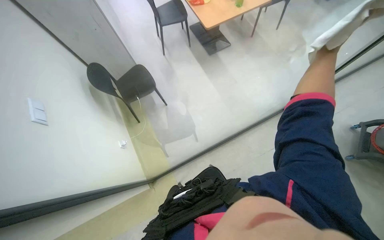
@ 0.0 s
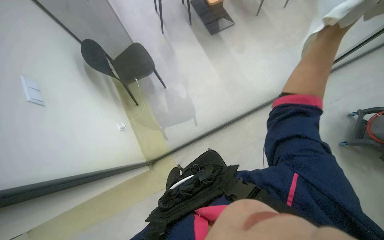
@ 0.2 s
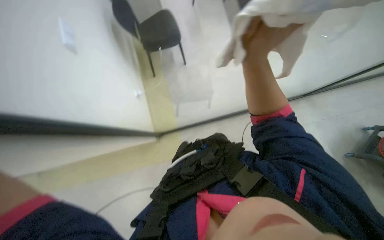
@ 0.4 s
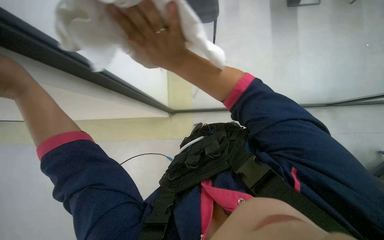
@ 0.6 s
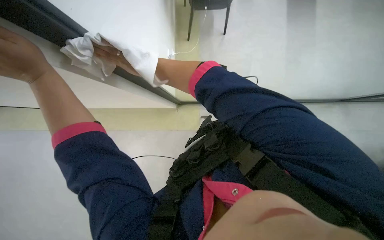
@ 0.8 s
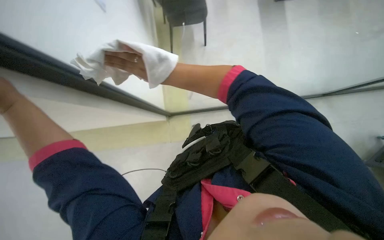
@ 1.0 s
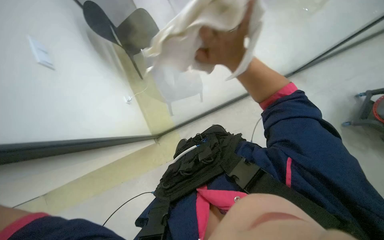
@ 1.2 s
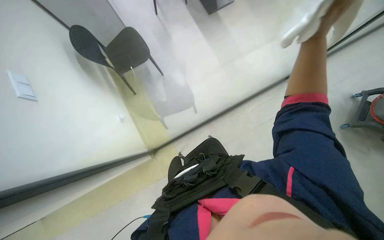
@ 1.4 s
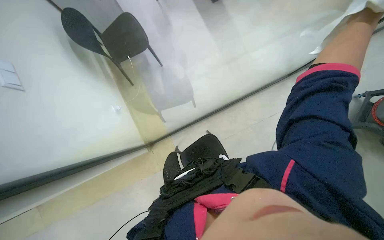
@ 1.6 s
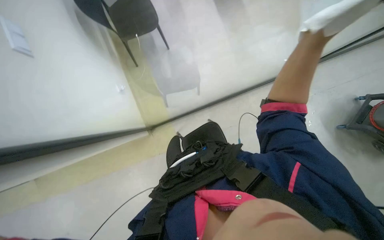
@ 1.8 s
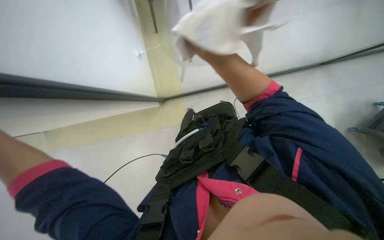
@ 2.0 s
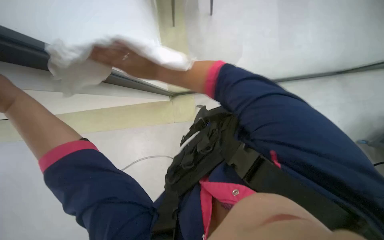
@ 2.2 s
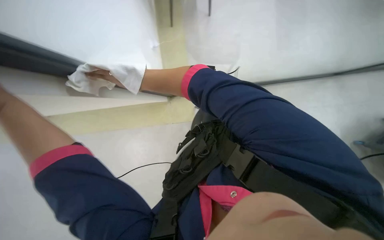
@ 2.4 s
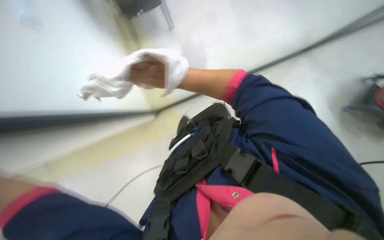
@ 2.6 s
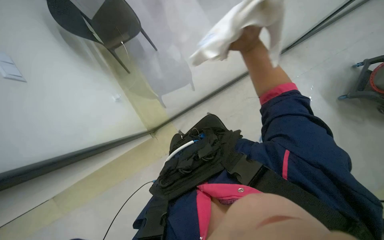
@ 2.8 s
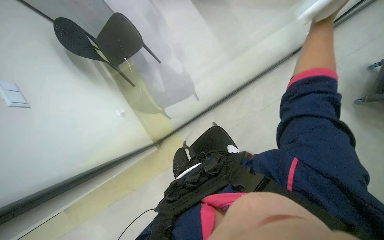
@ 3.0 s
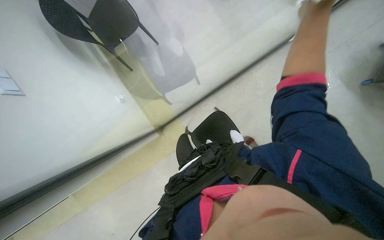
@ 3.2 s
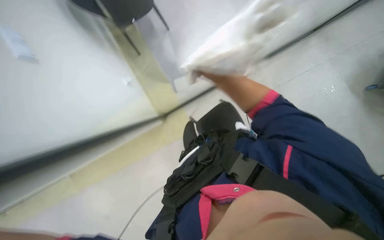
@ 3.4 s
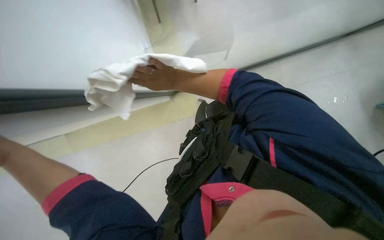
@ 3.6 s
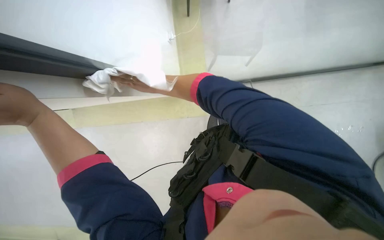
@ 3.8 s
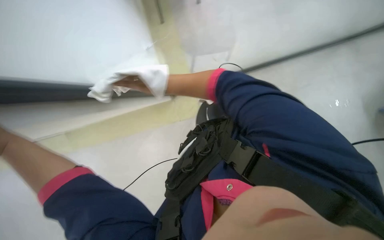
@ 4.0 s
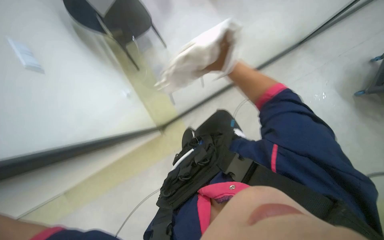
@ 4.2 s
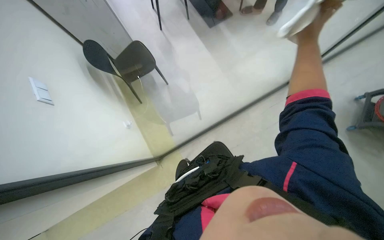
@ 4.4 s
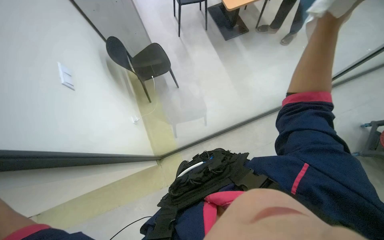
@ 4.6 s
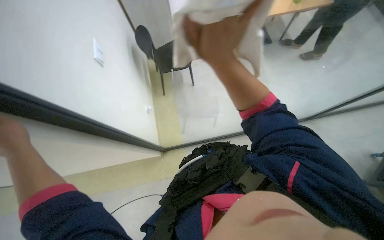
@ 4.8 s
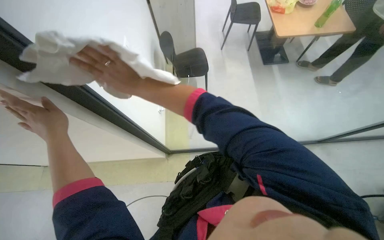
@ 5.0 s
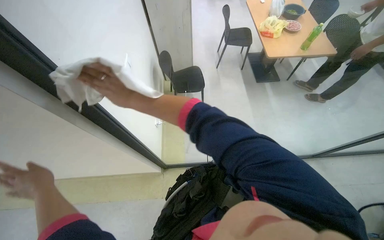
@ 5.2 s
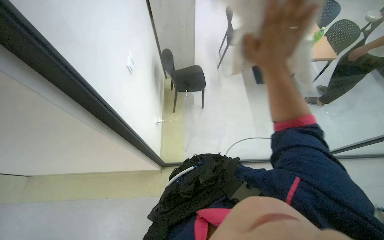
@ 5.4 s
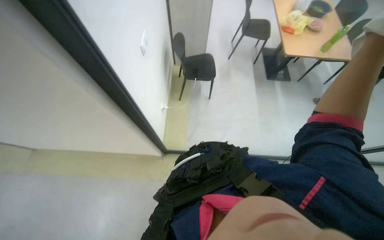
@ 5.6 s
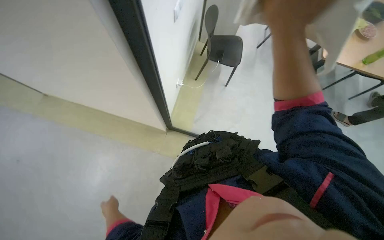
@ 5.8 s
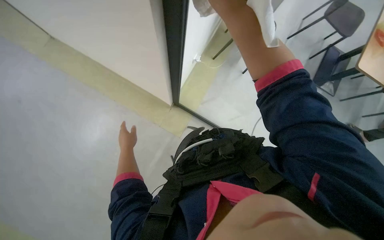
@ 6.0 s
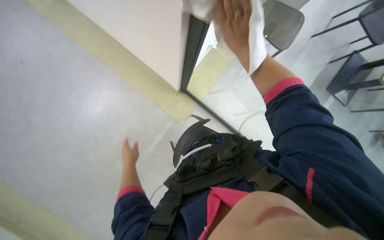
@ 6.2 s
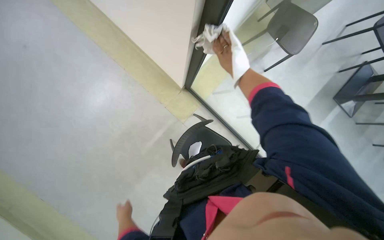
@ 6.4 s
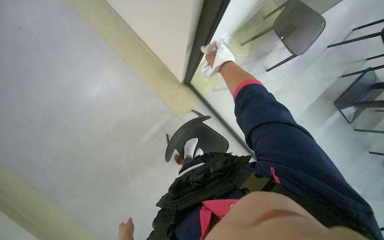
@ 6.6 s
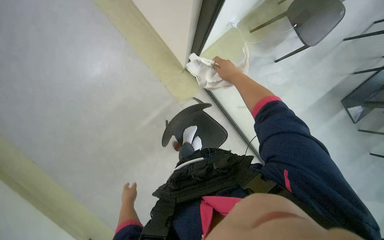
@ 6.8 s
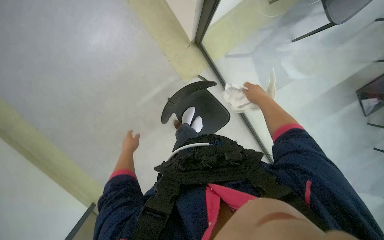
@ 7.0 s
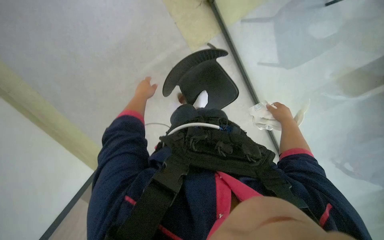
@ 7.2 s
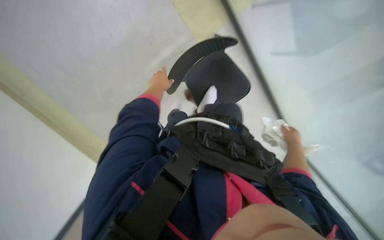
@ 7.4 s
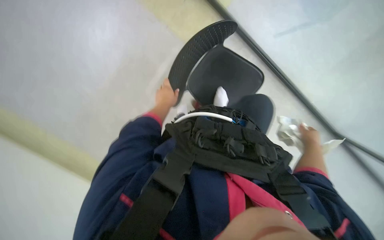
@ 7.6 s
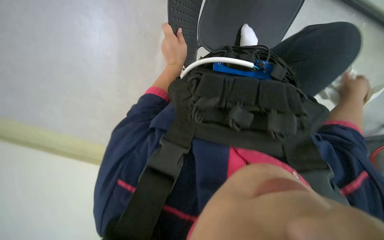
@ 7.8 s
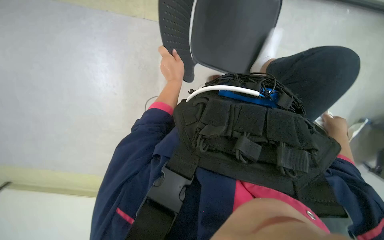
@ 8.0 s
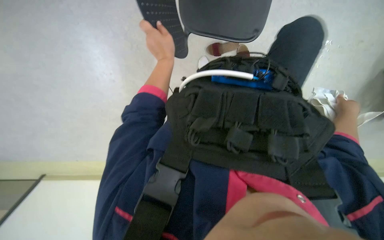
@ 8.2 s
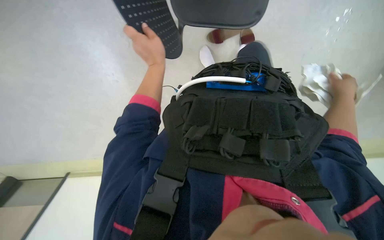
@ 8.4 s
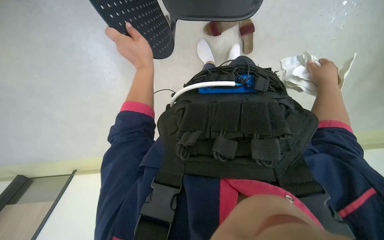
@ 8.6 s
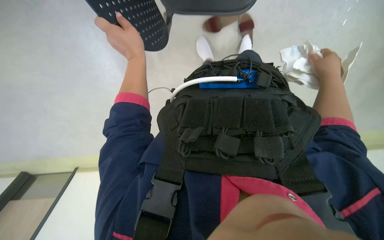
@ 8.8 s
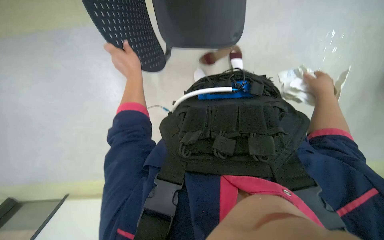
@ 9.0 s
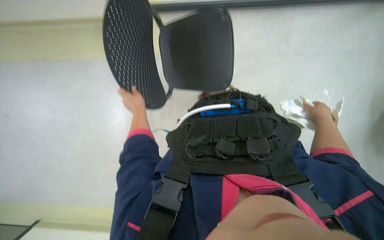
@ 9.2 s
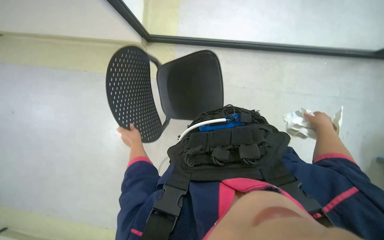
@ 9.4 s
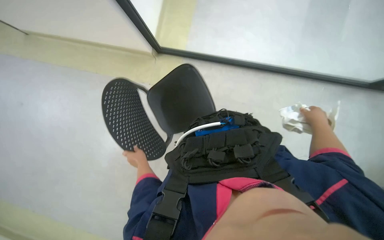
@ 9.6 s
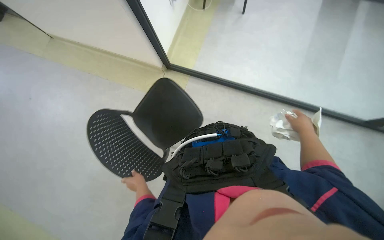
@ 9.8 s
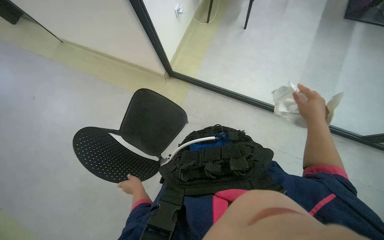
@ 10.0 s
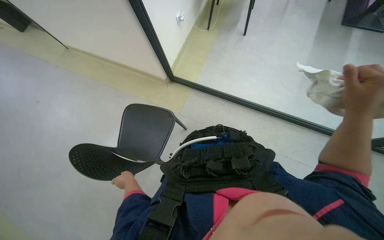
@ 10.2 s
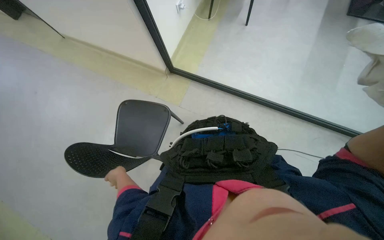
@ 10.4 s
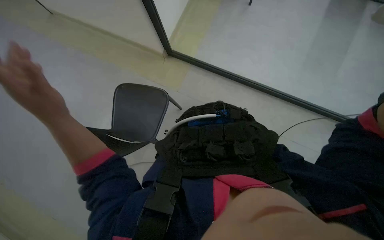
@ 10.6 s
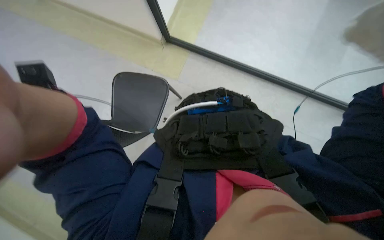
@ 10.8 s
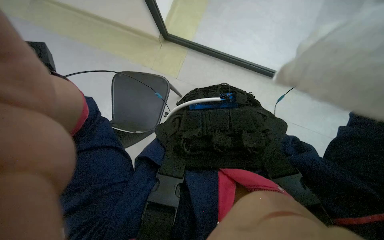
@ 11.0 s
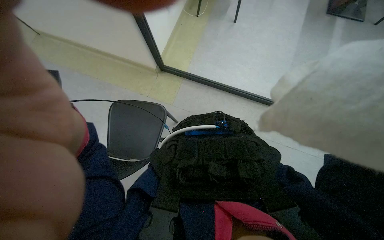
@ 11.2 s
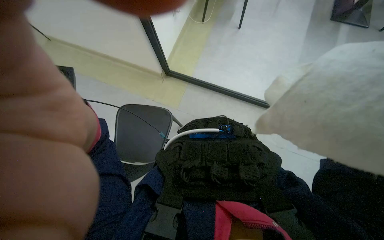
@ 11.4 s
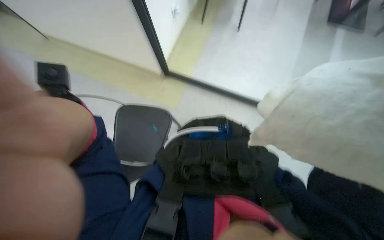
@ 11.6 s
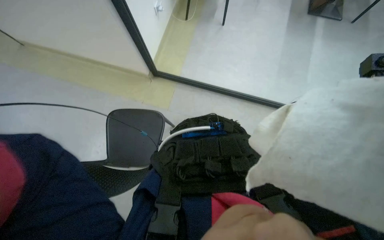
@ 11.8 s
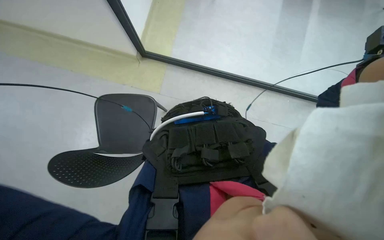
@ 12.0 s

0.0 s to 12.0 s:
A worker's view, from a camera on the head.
Job: wiping surfaces.
The whole recording: Wiping glass partition. The worker wipes the glass partition with a white cloth.
0.0 to 1.6 s: The wearer looks approximately 25 degrees further downward.
6.0 to 7.6 s: The view tips downward by some 20 degrees. The left hand heads to the right, covering approximately 15 cm, and goes down the picture and returns, approximately 40 cm each way, while the right hand heads farther from the camera, down the picture and to the right, covering roughly 60 cm.
7.6 to 9.0 s: The hands both shift up the picture by about 15 cm.
9.0 to 10.4 s: The view tips upward by about 30 degrees.

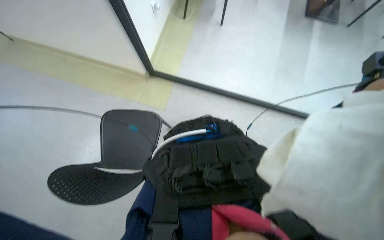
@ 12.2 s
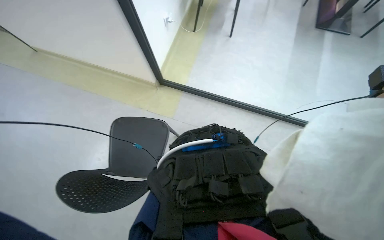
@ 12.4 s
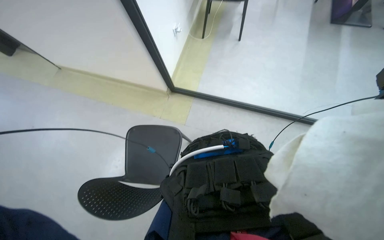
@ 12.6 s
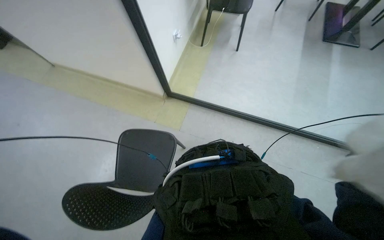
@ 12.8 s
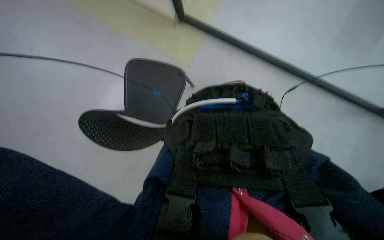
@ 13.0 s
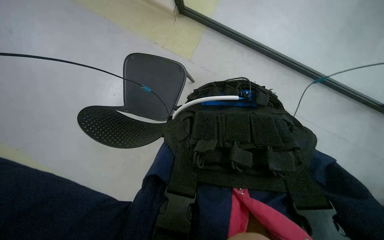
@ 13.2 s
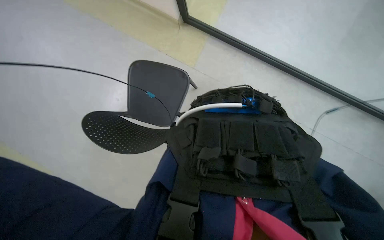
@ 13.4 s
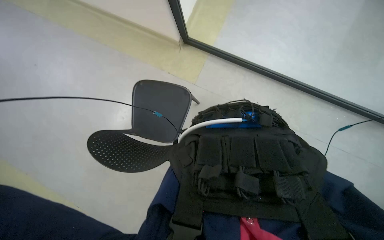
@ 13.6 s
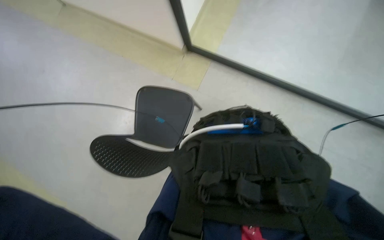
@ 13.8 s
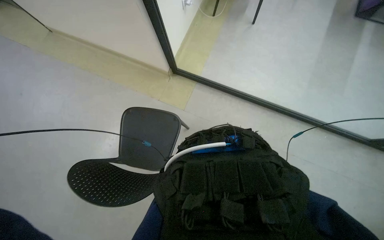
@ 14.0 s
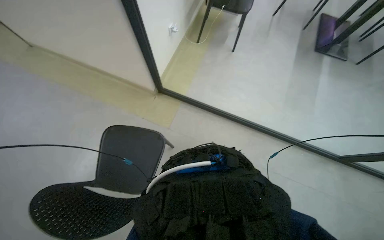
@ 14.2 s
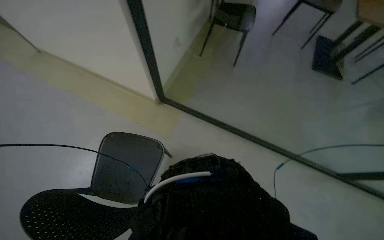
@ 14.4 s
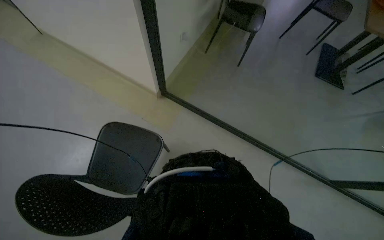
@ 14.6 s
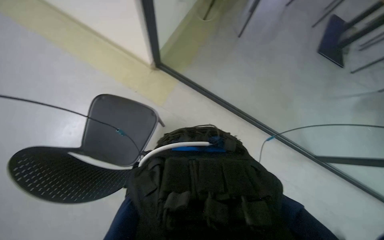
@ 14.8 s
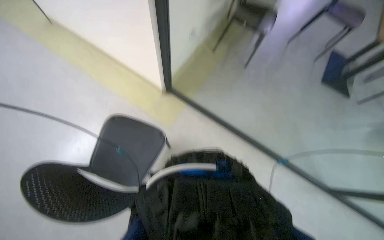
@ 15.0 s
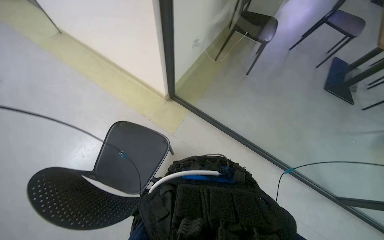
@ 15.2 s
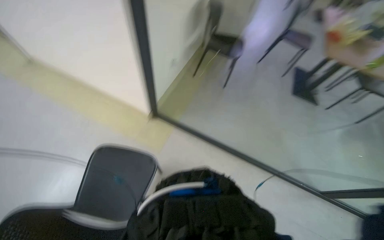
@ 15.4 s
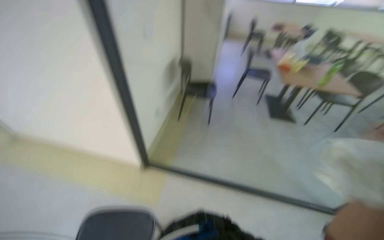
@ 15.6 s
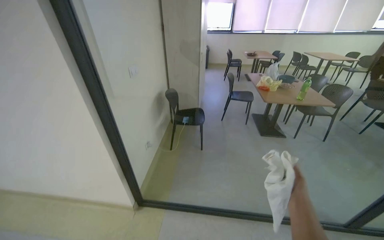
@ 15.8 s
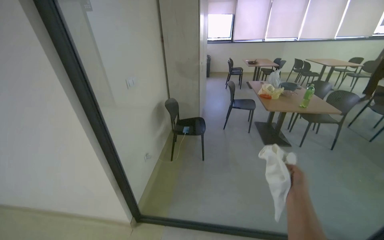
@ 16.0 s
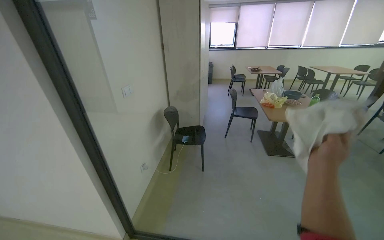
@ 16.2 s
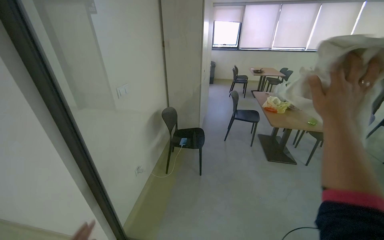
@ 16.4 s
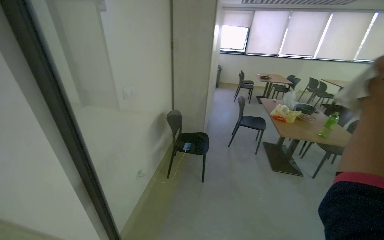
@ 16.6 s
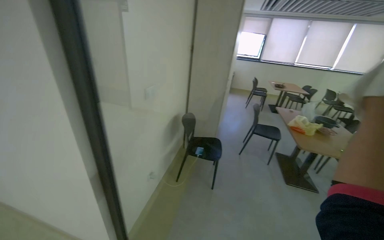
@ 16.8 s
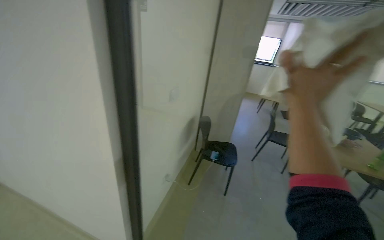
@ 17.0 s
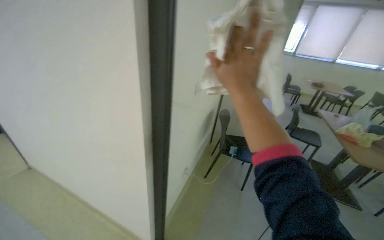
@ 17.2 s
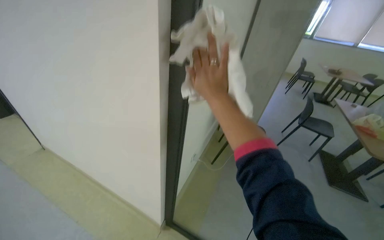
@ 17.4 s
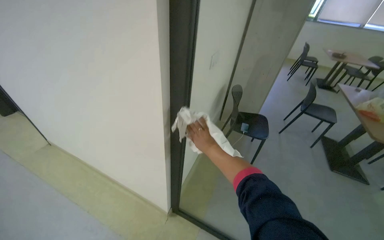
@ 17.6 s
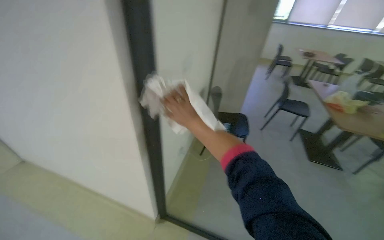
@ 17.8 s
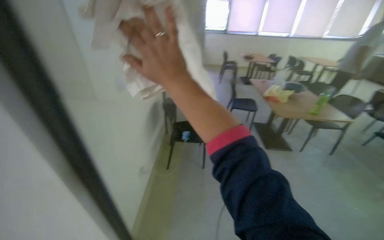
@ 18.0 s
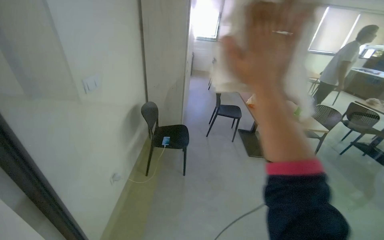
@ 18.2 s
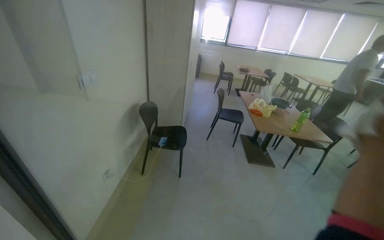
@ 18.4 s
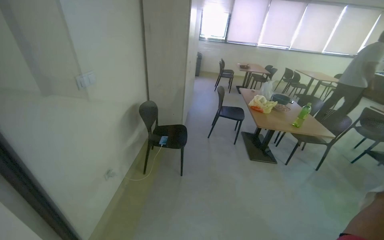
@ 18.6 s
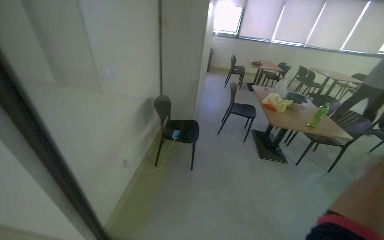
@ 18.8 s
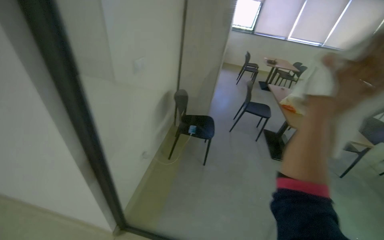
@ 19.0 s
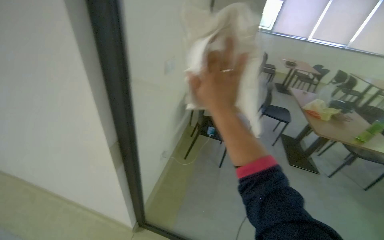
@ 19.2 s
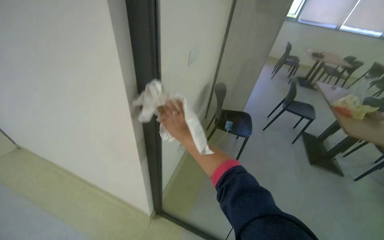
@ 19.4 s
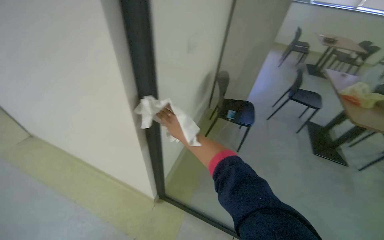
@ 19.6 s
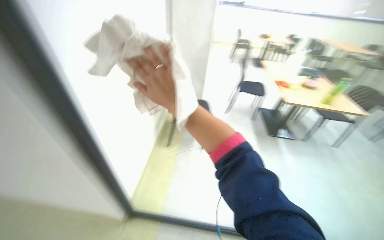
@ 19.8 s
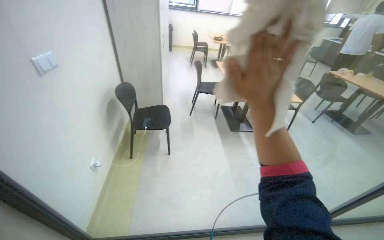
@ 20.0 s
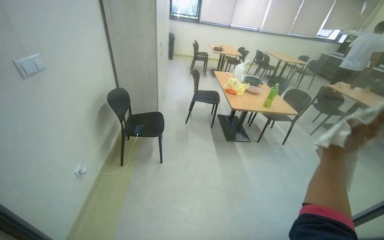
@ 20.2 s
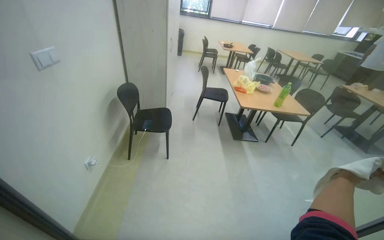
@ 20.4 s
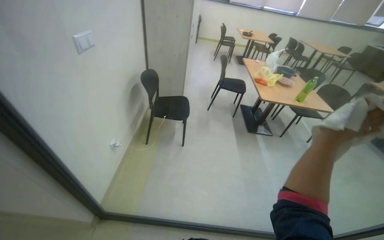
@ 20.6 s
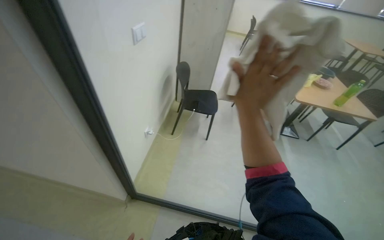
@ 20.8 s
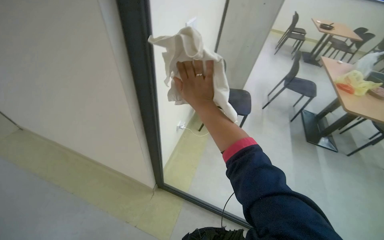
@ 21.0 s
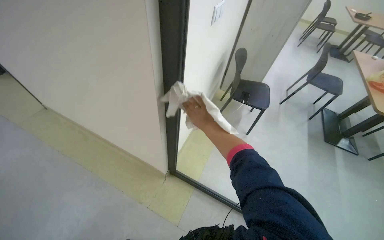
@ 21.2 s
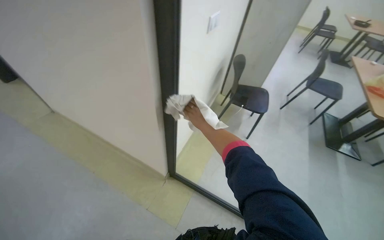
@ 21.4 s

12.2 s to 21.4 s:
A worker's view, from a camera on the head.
Job: wiping surfaces.
The whole recording: Wiping glass partition. The worker wipes the glass partition with a white cloth.
13.8 to 15.2 s: The camera pitches upward, by about 20 degrees.
15.2 to 16.8 s: The view tips upward by about 35 degrees.
19.8 to 21.4 s: The head rotates about 20 degrees to the left.
